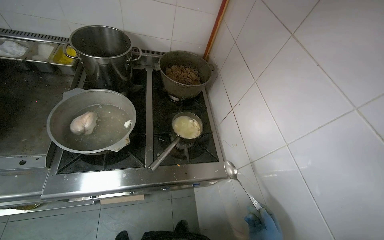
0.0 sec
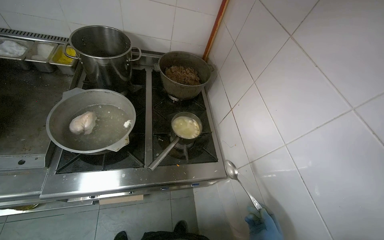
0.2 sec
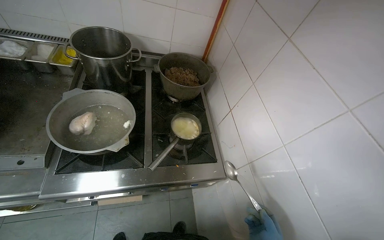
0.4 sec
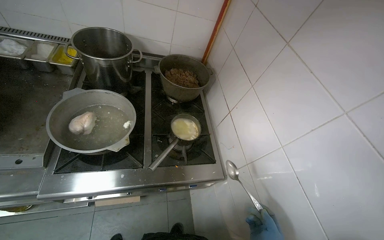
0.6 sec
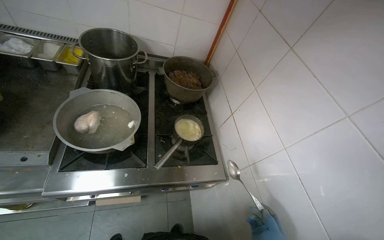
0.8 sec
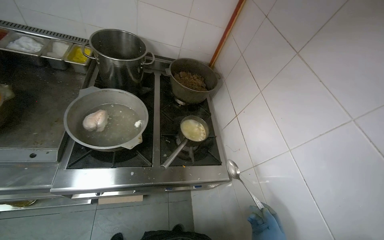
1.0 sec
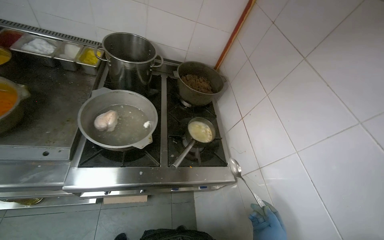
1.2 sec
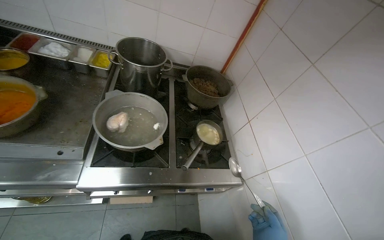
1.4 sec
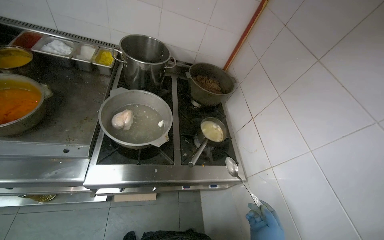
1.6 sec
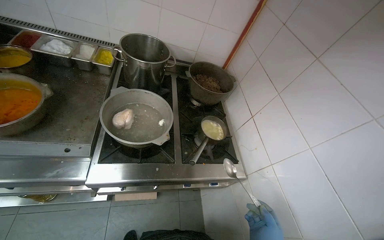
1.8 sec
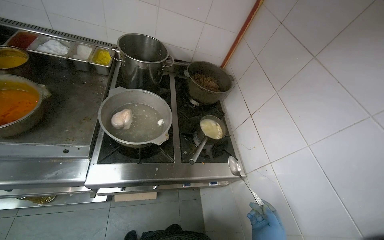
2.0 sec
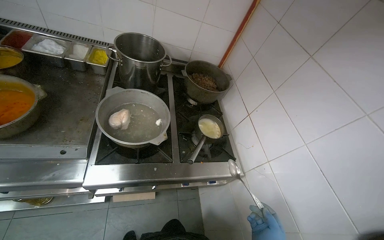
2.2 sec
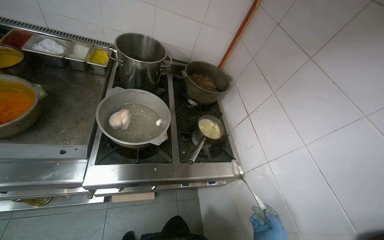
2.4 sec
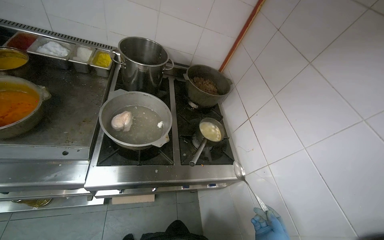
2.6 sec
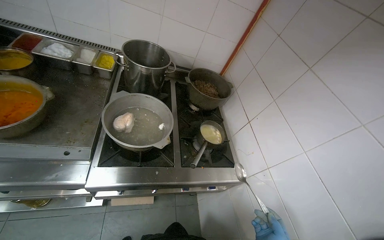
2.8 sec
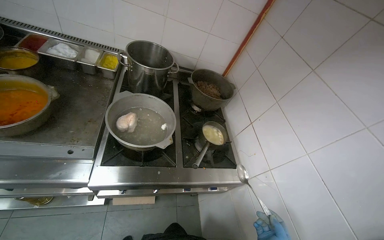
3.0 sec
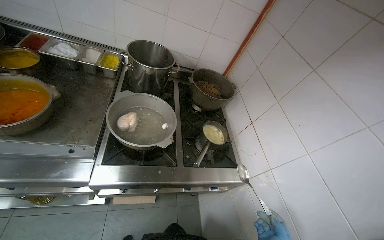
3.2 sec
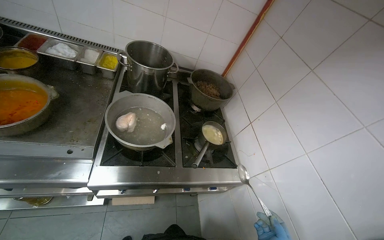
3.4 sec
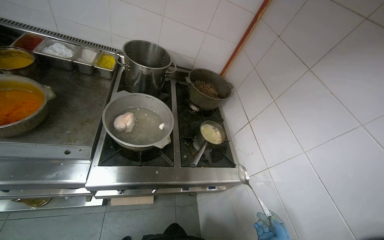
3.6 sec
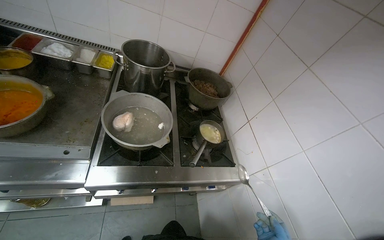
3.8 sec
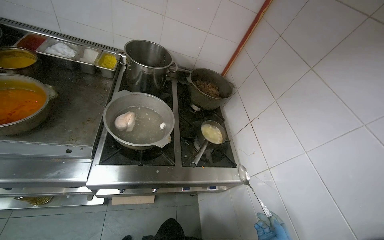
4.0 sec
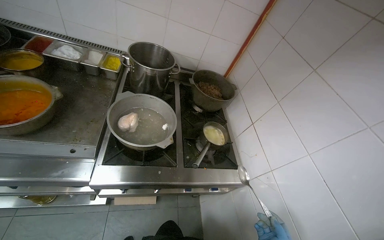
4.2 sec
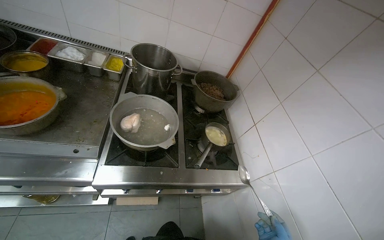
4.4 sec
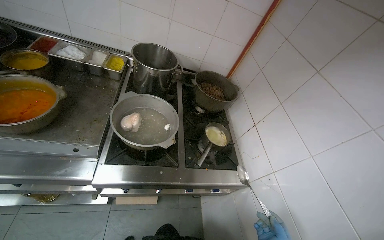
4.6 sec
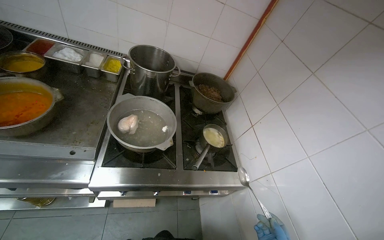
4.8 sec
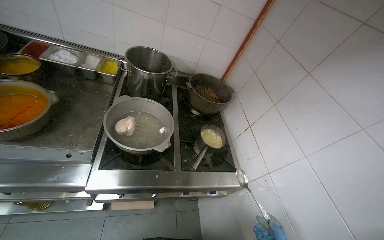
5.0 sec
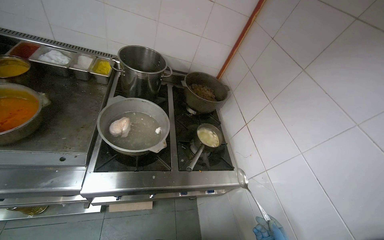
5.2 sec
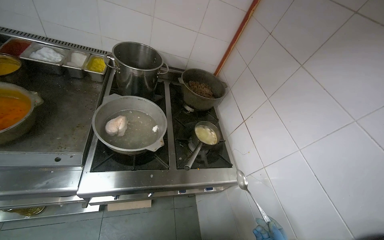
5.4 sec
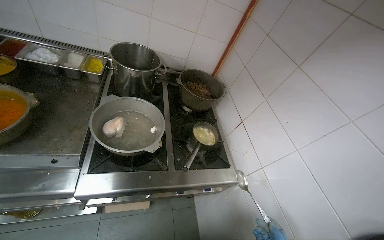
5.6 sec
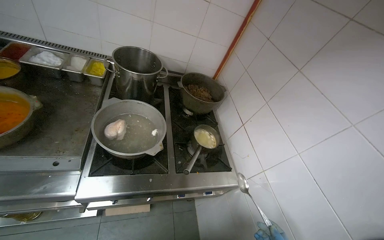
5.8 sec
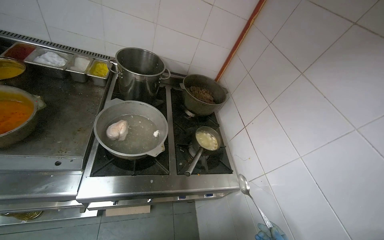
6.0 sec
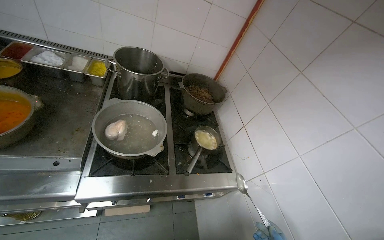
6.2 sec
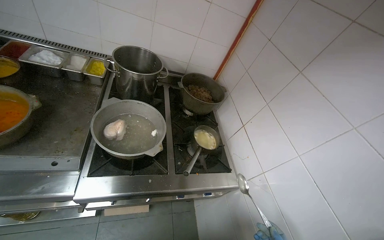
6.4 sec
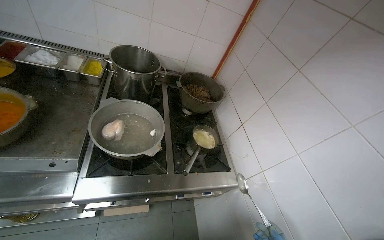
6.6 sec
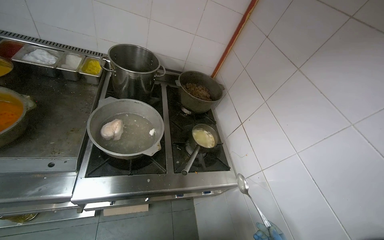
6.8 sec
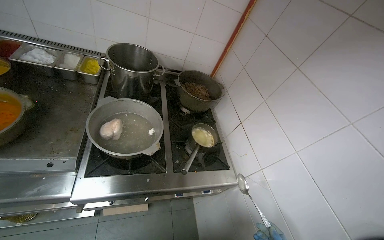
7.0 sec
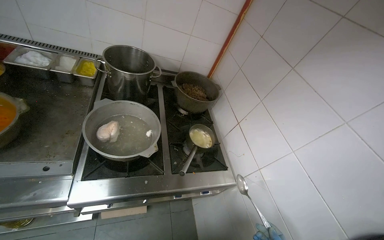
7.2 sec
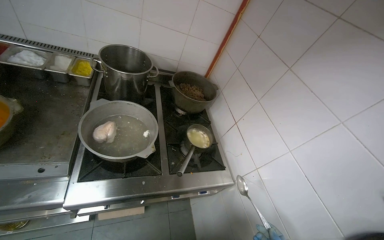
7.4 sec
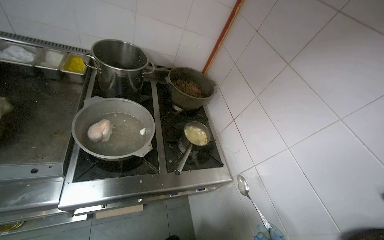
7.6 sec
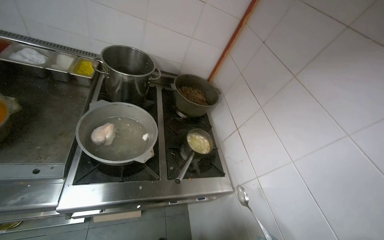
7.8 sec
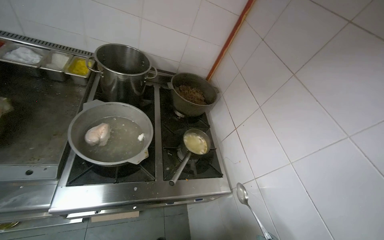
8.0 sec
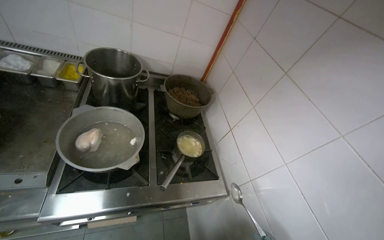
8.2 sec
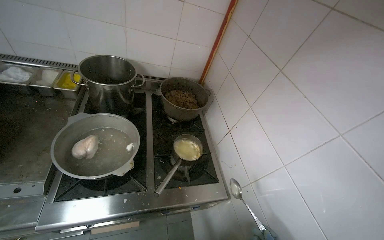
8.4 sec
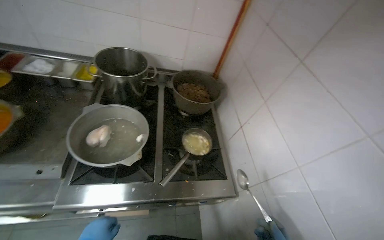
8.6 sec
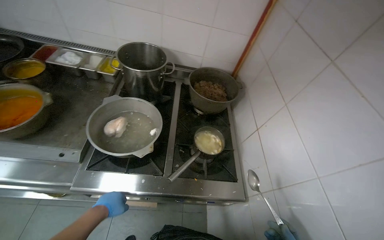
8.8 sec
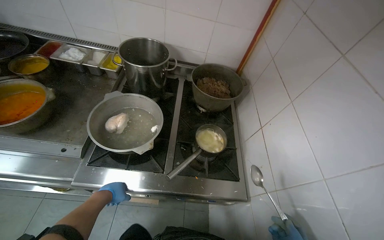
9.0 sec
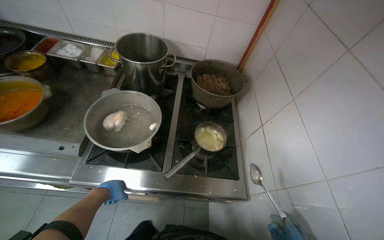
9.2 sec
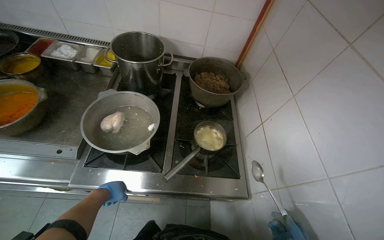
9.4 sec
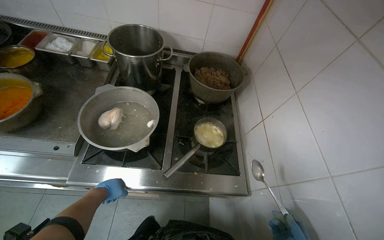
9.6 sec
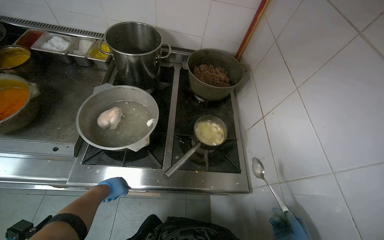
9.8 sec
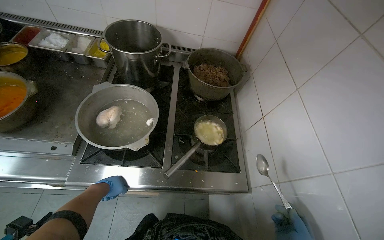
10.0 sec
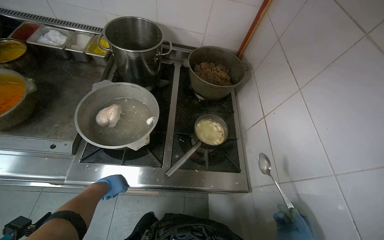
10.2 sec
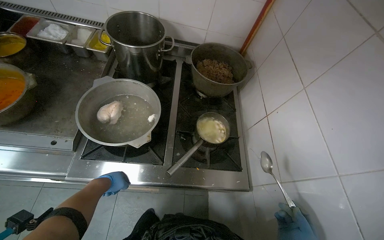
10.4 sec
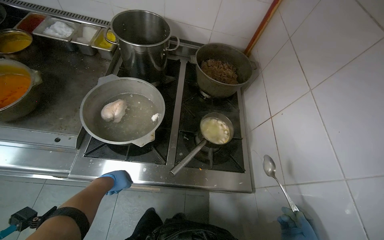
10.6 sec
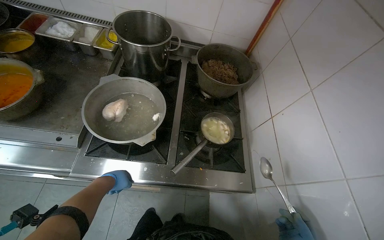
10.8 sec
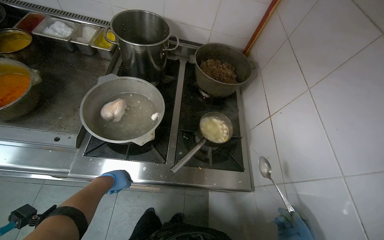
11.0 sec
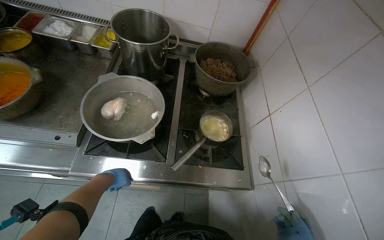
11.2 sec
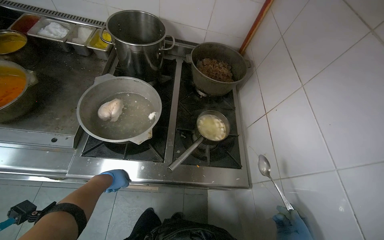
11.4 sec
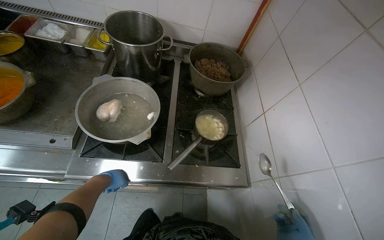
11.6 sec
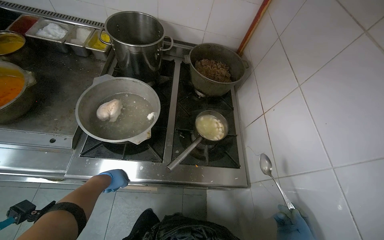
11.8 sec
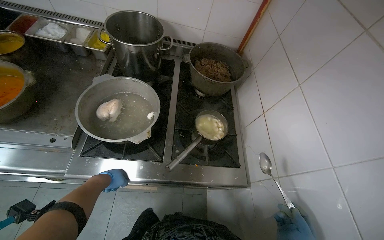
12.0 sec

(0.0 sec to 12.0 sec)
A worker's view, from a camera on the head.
Job: cooking food.
The whole recording: Stirring contents in pot. The worker stirs the contents in a small pot on the stove.
7.6 sec - 9.0 sec: The camera sweeps to the left, by about 20 degrees.

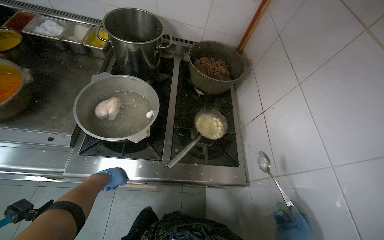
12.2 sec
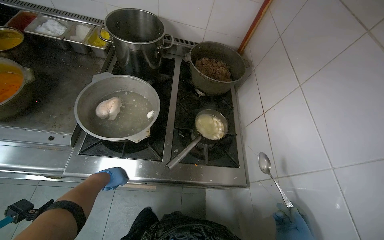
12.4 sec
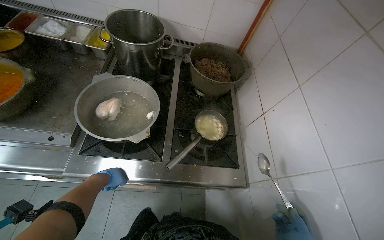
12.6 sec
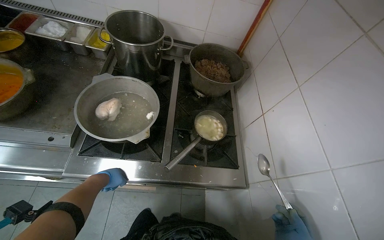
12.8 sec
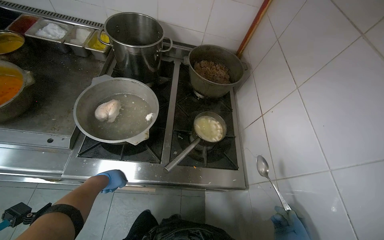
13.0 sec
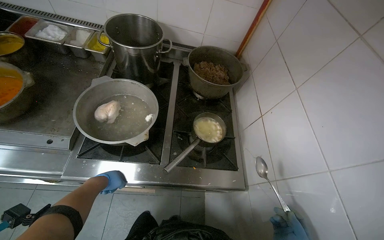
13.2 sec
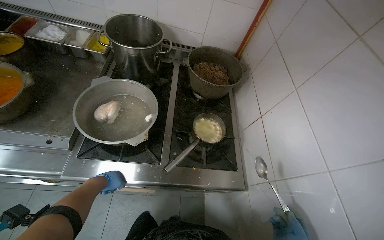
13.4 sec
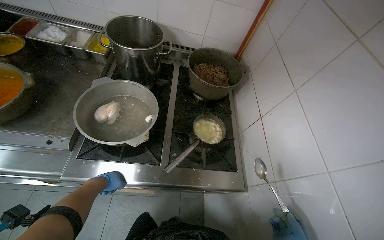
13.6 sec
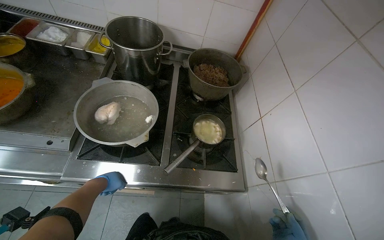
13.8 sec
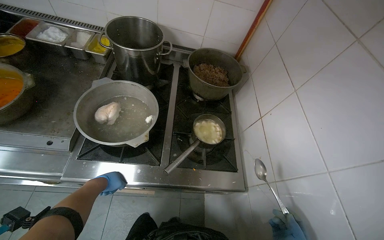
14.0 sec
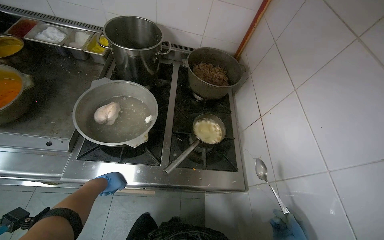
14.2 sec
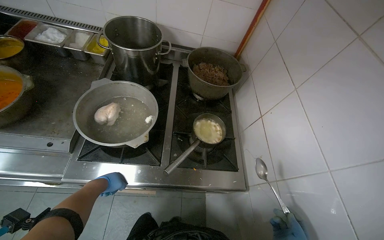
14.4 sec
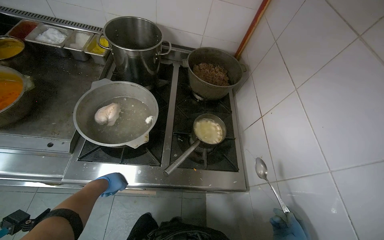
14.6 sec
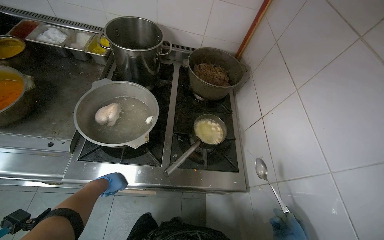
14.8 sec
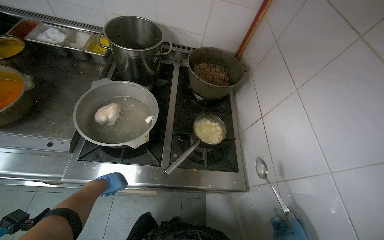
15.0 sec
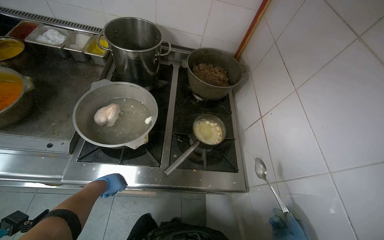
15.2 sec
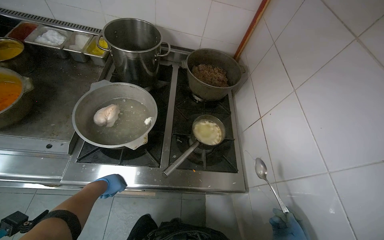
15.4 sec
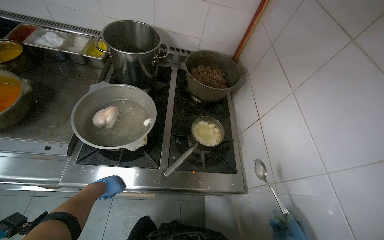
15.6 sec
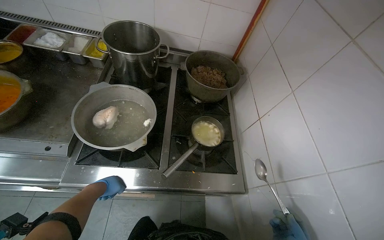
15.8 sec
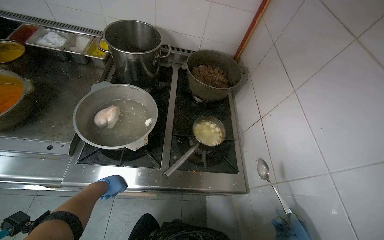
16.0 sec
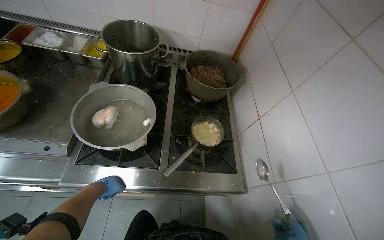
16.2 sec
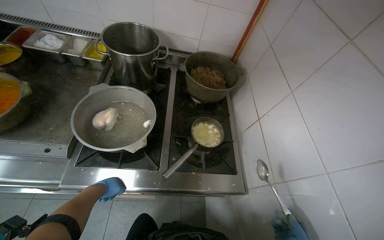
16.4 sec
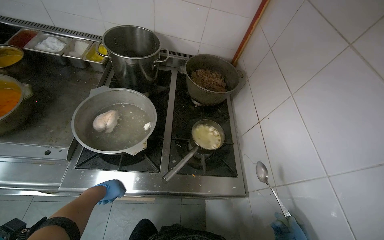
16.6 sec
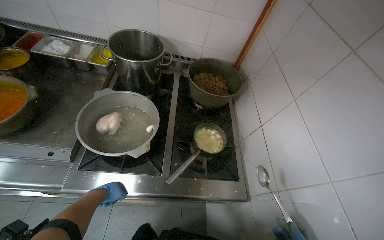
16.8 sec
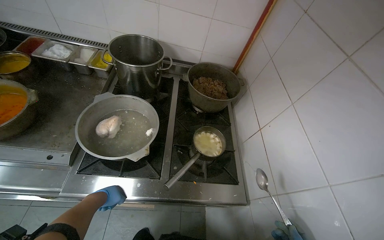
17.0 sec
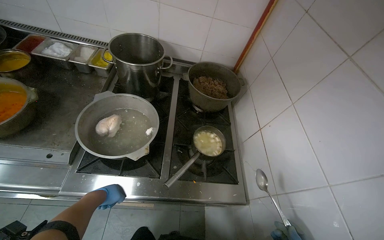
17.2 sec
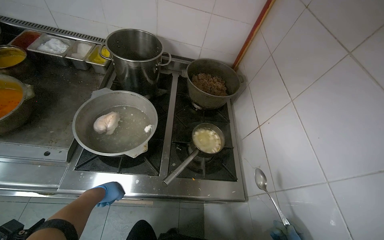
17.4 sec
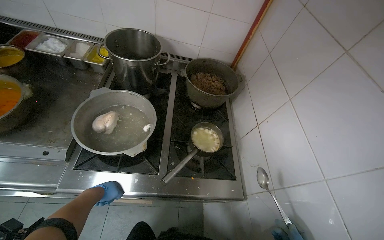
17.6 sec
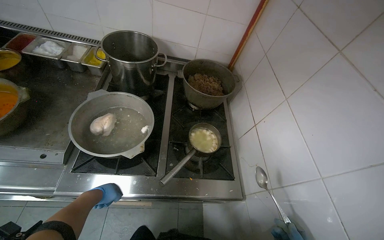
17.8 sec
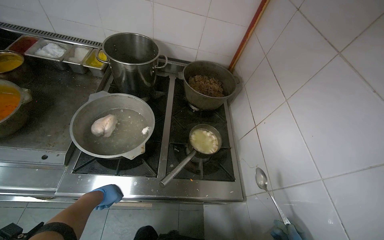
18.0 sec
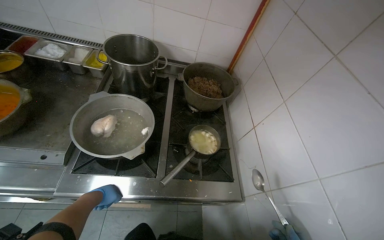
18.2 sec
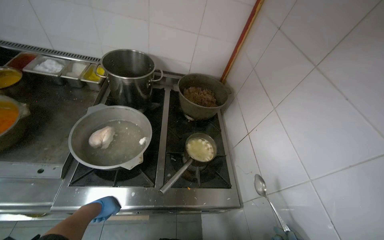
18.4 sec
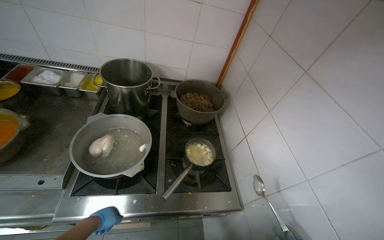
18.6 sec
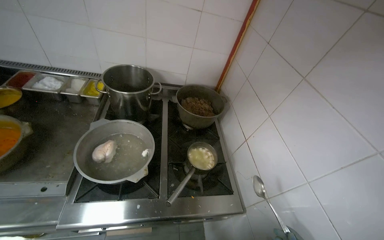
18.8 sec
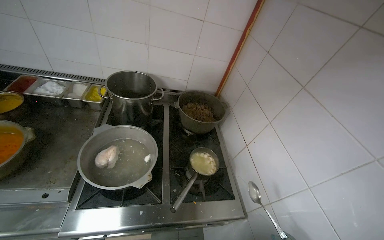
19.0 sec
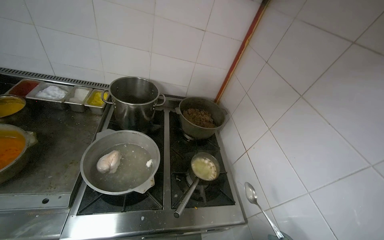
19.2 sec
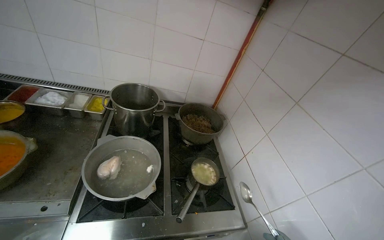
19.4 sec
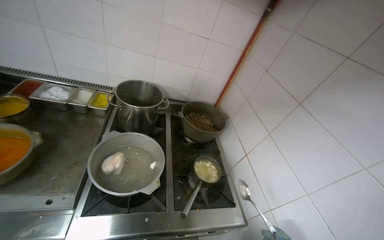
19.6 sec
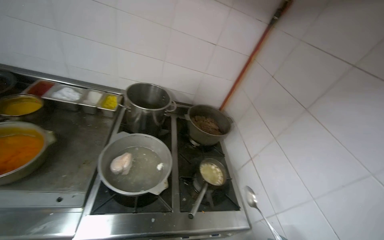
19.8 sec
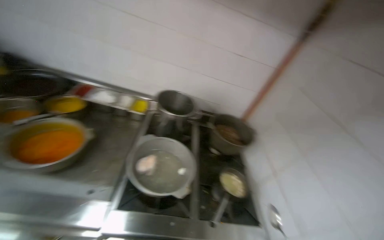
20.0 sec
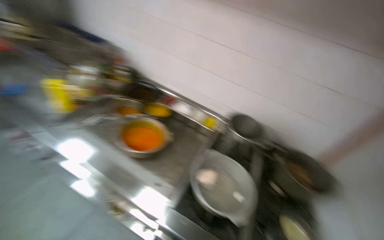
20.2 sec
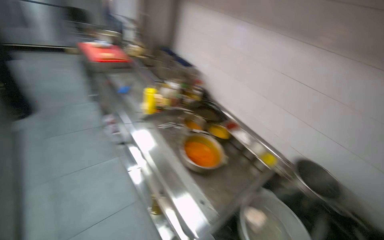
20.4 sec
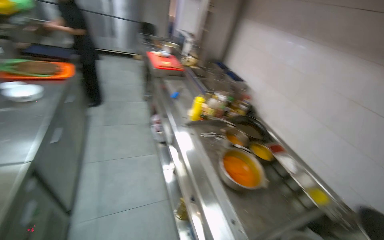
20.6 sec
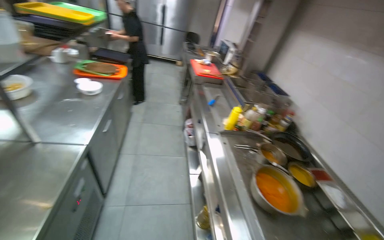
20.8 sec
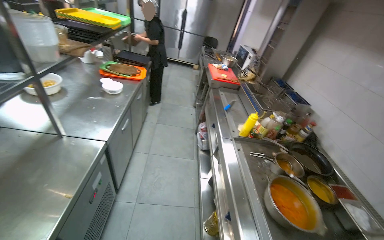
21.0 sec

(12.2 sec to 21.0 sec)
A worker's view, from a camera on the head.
Job: cooking food.
The whole recording: Stirring contents in pot. The worker stirs the contents in a small pot on the stove.
19.6 sec - 21.0 sec: The wearer looks about 95 degrees further to the left. The view tips upward by some 25 degrees.
